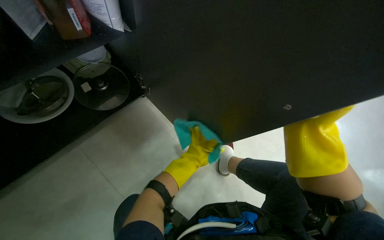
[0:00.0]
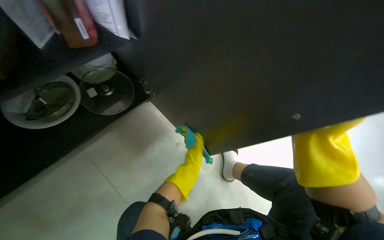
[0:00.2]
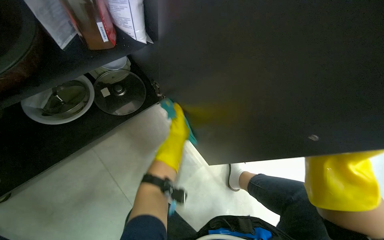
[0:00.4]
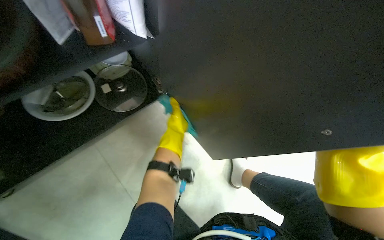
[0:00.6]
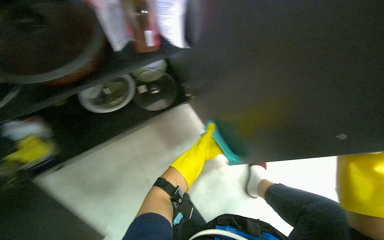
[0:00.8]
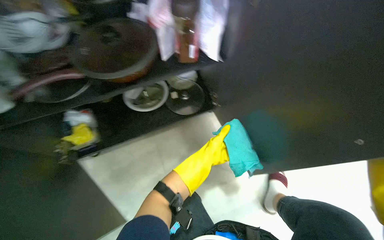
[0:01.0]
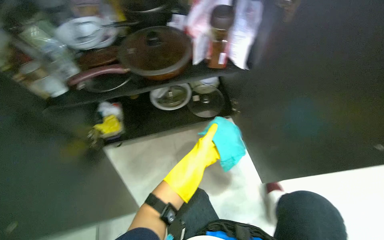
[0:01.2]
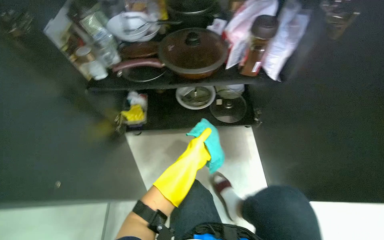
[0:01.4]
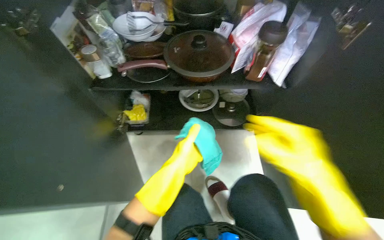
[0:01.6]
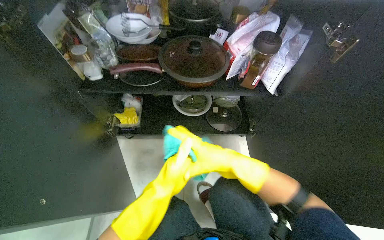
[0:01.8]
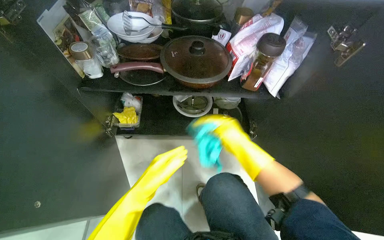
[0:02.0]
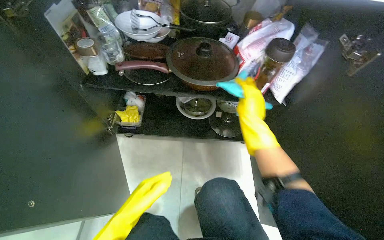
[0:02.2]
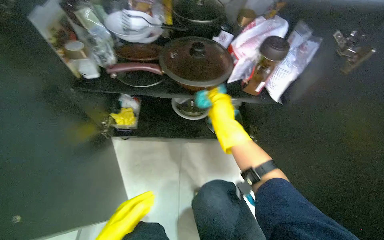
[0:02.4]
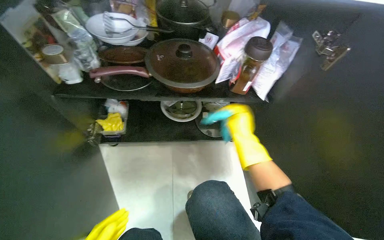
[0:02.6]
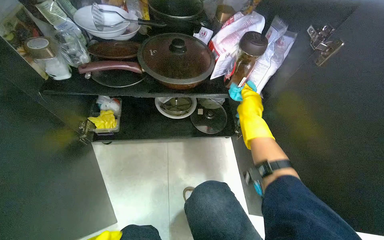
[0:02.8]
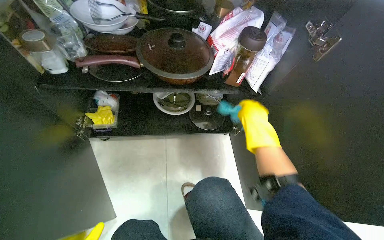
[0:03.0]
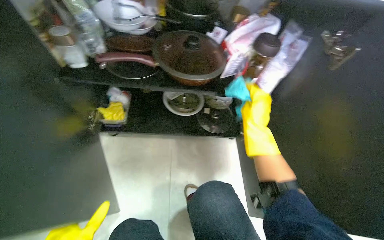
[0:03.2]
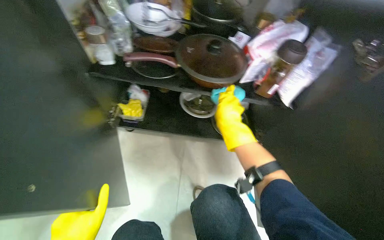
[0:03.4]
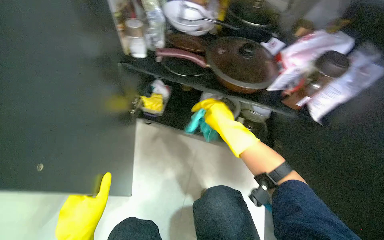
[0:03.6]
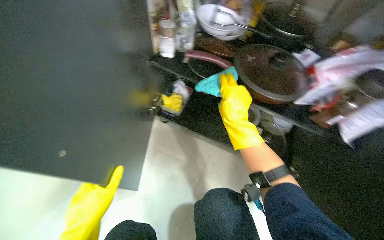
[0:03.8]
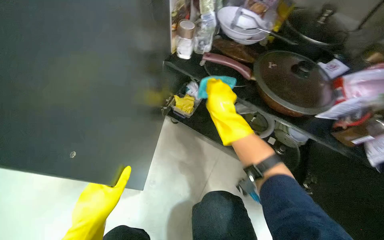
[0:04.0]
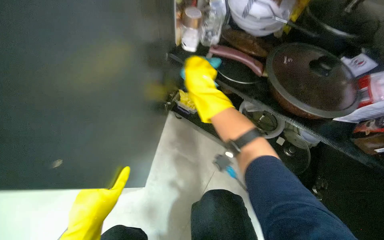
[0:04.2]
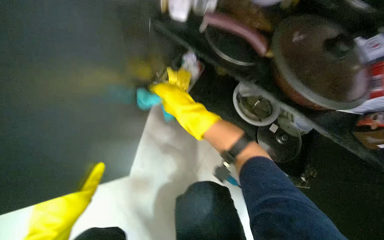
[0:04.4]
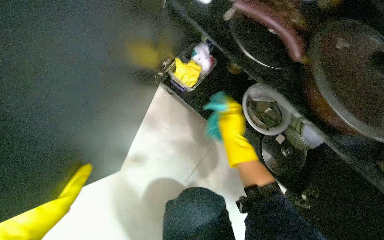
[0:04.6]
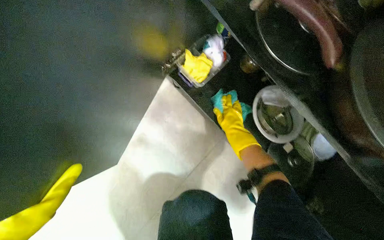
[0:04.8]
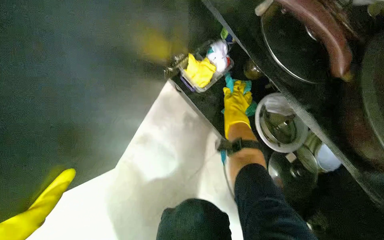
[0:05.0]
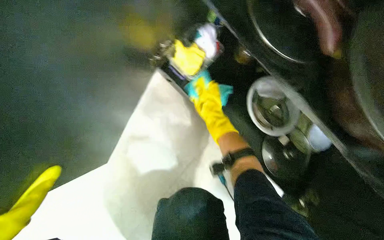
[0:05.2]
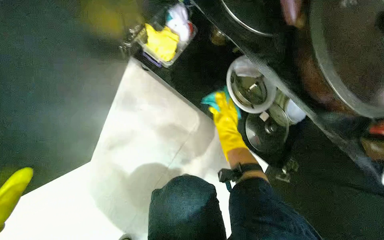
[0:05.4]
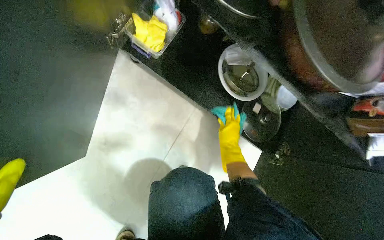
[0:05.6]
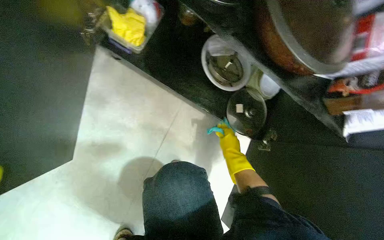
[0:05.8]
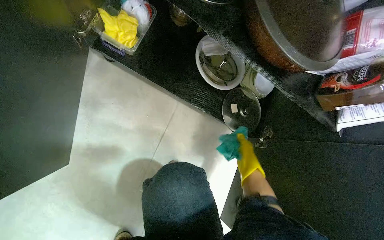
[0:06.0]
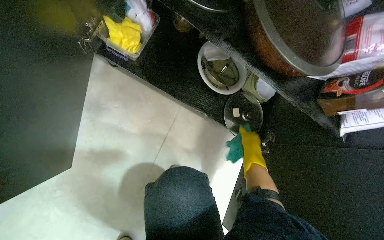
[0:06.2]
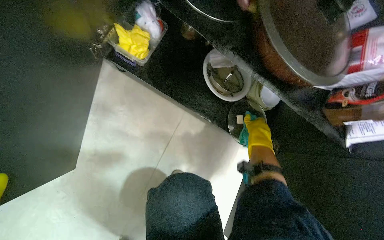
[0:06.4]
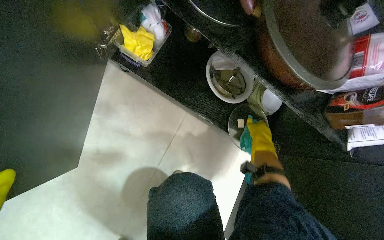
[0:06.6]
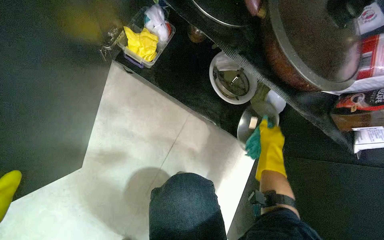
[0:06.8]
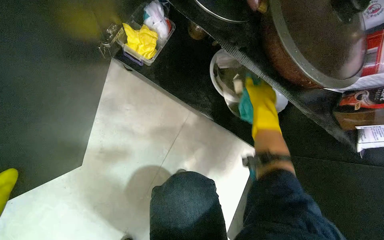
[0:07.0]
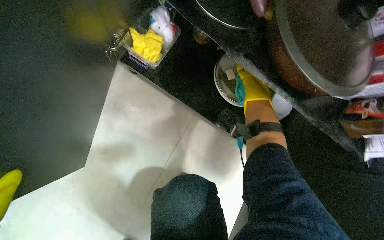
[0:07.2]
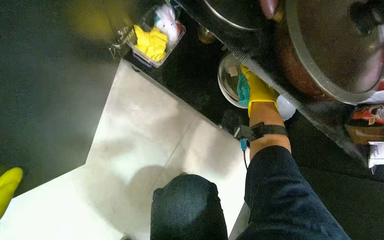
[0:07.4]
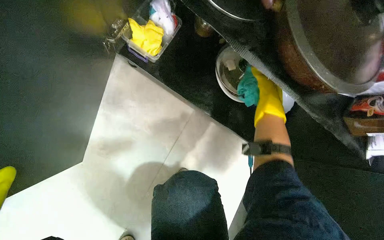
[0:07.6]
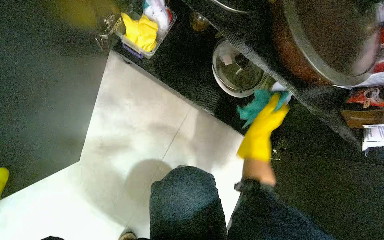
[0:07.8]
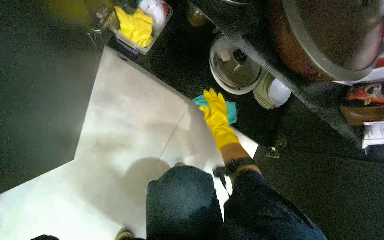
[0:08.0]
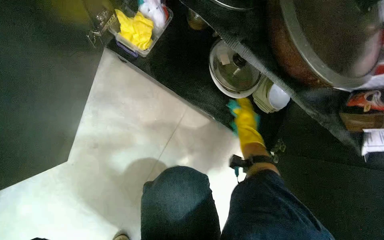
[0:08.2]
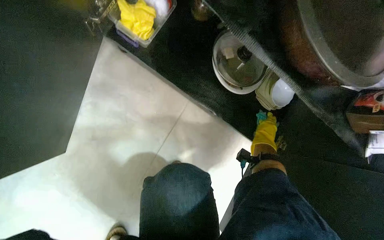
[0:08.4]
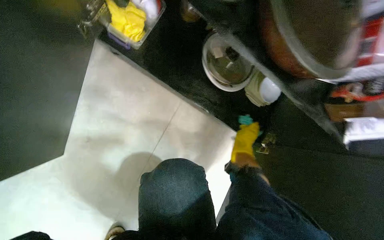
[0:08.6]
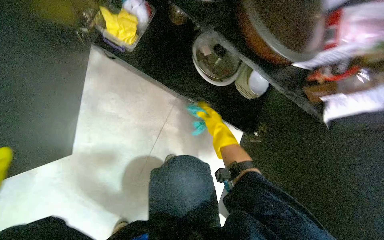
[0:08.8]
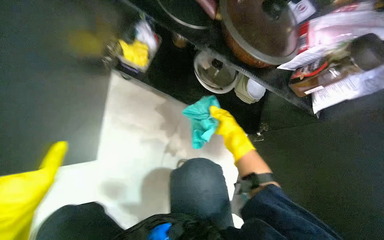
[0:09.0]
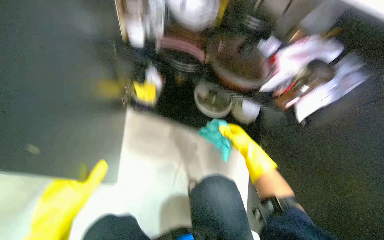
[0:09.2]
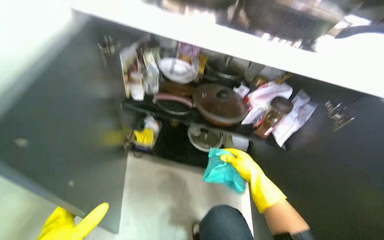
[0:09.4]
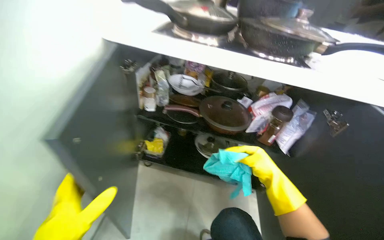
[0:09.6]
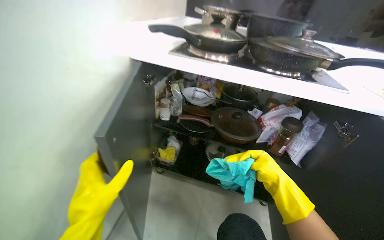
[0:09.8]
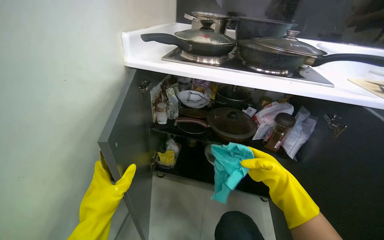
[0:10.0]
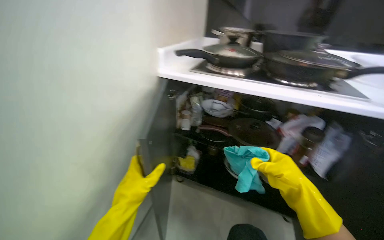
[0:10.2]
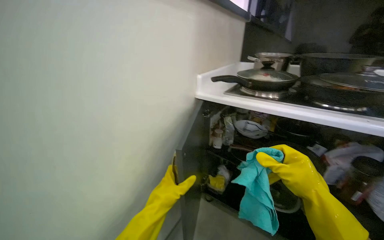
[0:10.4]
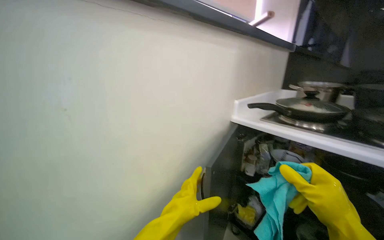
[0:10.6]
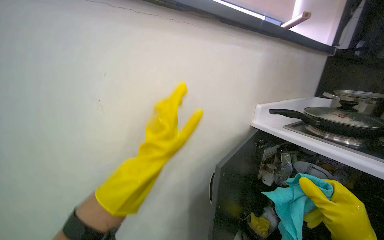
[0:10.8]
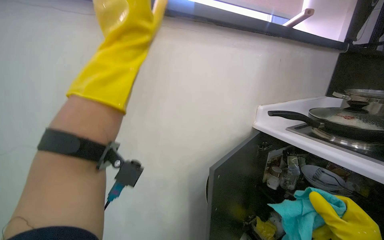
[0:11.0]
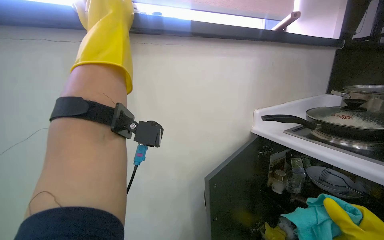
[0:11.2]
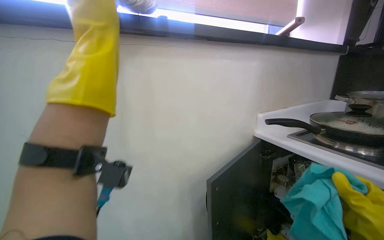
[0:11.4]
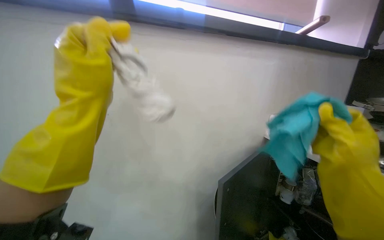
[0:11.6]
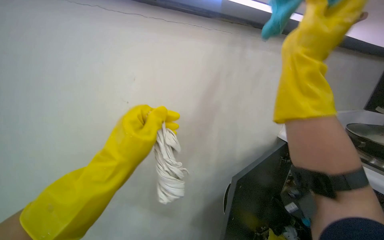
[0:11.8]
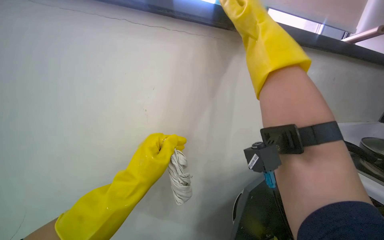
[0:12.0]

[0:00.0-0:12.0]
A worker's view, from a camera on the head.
Job: cleaning kitchen.
The whole recording: Wiping inside kitchen cabinet. The worker wipes the interior surfaces of the kitchen cabinet doors with a cloth.
0:00.0 to 0:01.6: The head turns to the left by some 50 degrees. The camera pitches upward, by about 15 degrees.
0:01.6 to 0:03.0: The right hand swings nearer and farther, about 25 cm each way, with 2 reversals.
0:03.0 to 0:04.4: The head rotates approximately 35 degrees to the left.
0:04.4 to 0:06.0: The camera pitches downward, by about 15 degrees. The right hand travels down the picture and to the right by about 40 cm.
0:06.0 to 0:07.6: The right hand is displaced up the picture by some 25 cm.
0:07.6 to 0:09.0: The right hand heads down the picture, covering approximately 20 cm.
0:09.0 to 0:10.4: The camera sweeps to the left, by about 30 degrees. The view tilts about 50 degrees upward.
0:10.4 to 0:12.0: The head rotates approximately 35 degrees to the left.

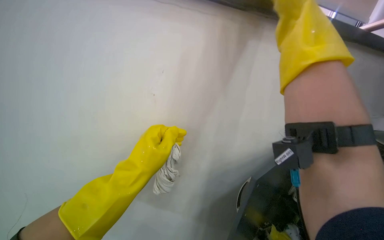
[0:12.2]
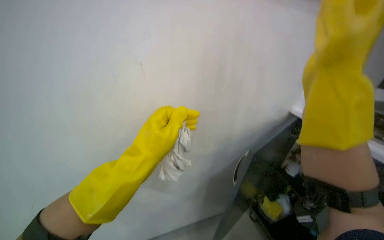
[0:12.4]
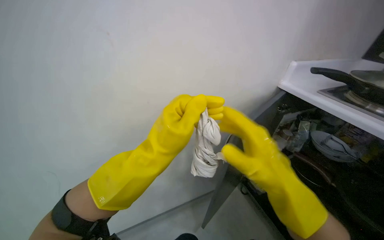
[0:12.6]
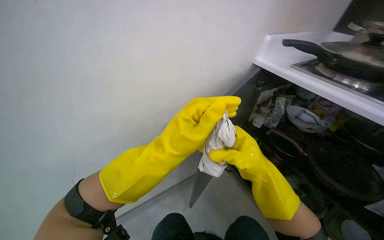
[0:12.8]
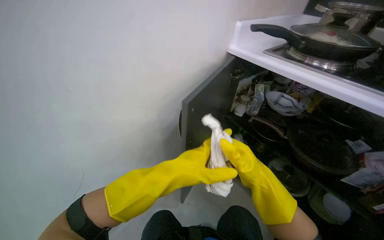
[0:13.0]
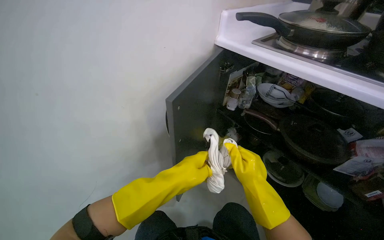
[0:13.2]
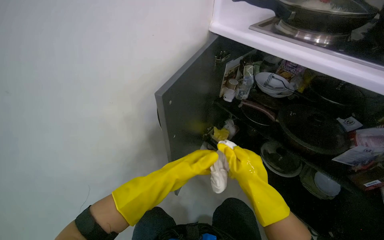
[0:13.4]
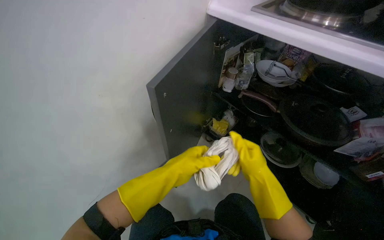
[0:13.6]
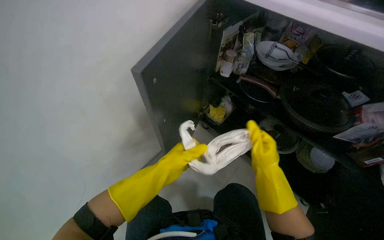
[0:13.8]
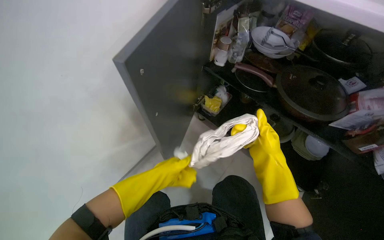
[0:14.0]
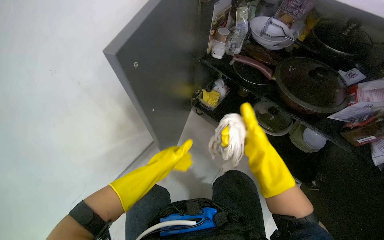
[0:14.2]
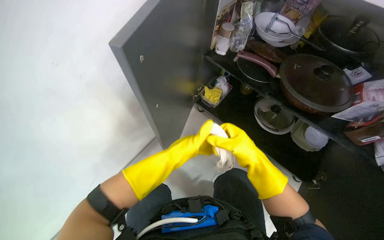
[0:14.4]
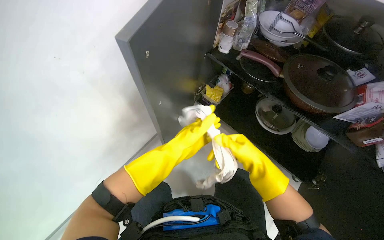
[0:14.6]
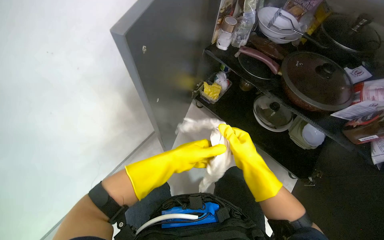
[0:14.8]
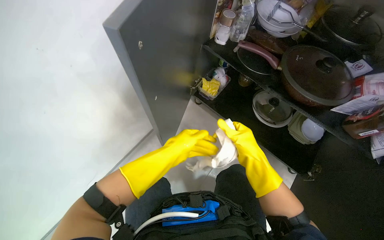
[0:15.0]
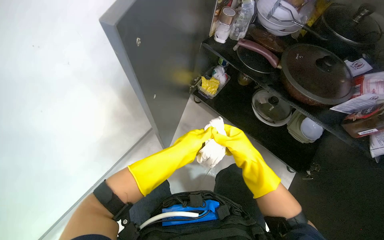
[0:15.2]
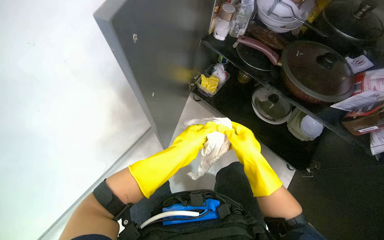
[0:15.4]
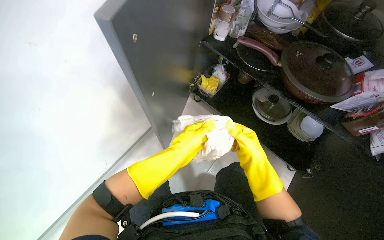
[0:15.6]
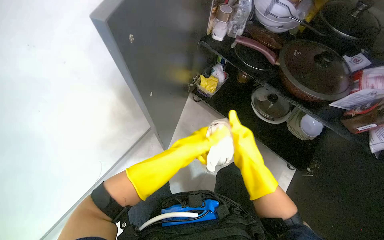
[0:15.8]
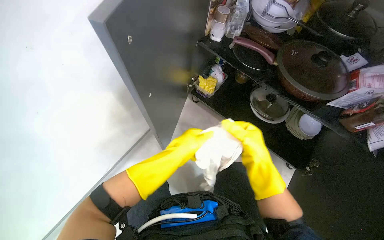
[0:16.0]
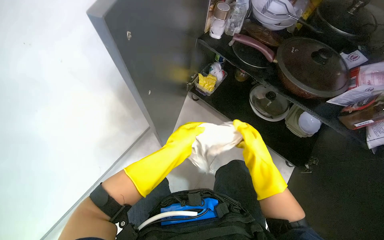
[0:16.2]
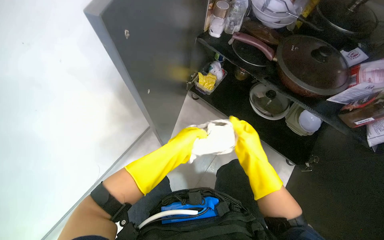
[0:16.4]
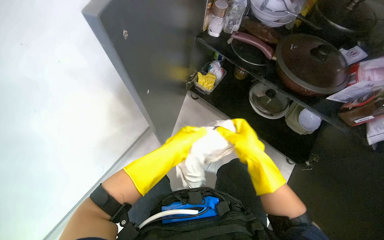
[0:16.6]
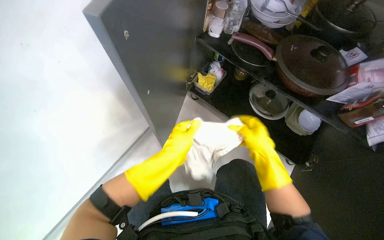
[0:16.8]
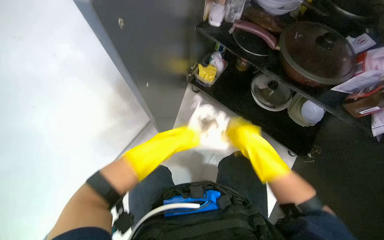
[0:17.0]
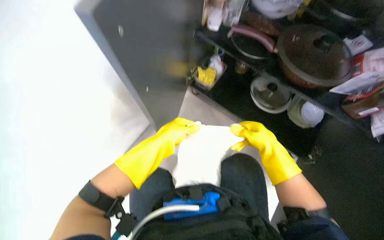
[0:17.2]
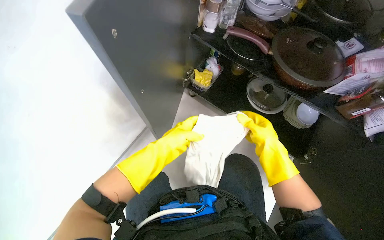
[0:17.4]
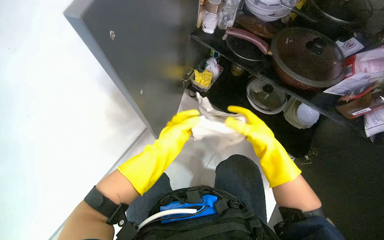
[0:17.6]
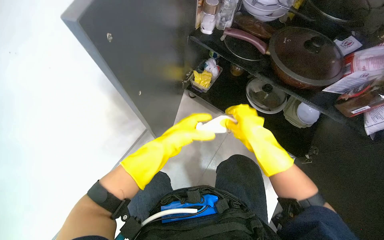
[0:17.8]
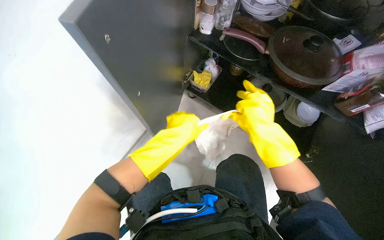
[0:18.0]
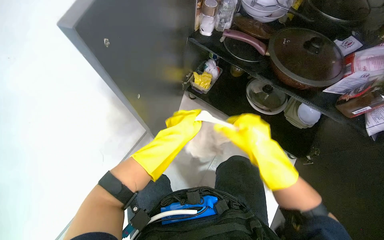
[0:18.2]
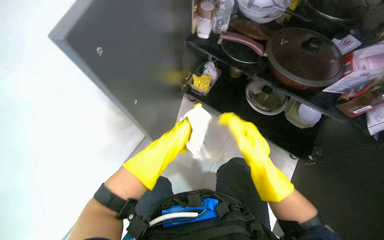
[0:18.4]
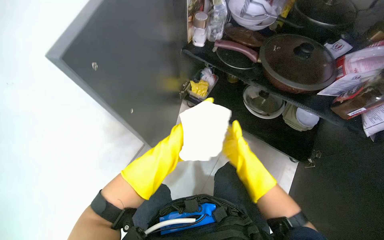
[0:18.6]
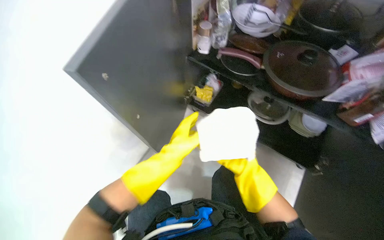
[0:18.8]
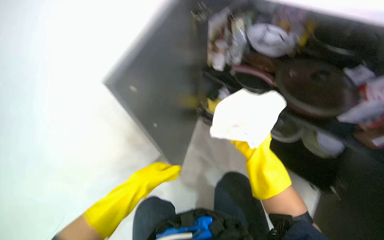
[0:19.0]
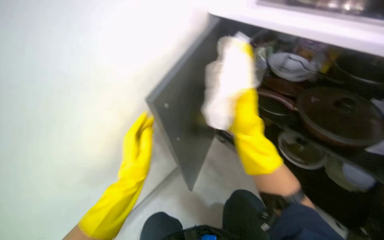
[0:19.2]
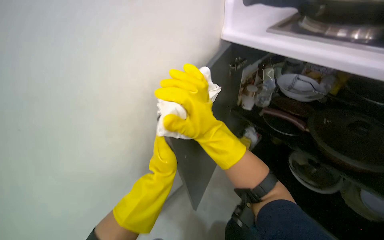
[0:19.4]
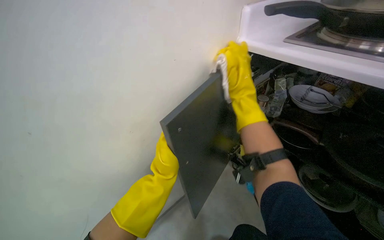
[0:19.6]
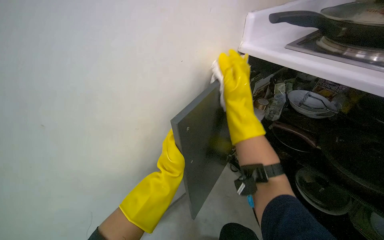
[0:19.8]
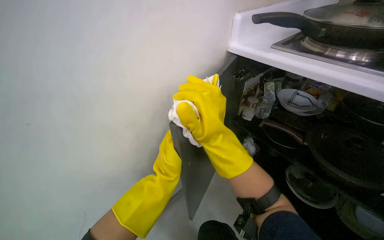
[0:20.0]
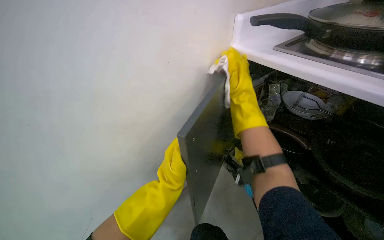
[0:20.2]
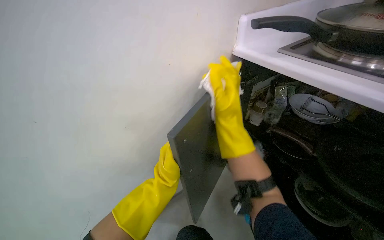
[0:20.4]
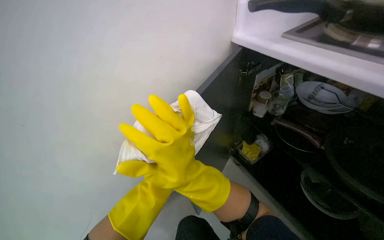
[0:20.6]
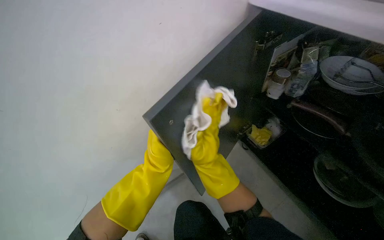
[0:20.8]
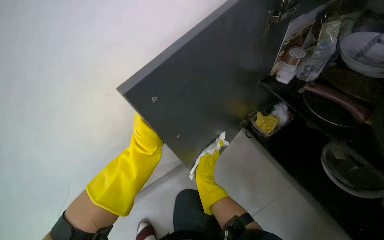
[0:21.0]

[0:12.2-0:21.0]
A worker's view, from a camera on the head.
Job: cleaning kitchen.
The whole recording: Wiping inside kitchen cabinet. The worker wipes the interior surfaces of the kitchen cabinet doors with a cloth.
0:12.2 to 0:13.6: The wearer's head swings roughly 25 degrees to the right. The view tilts approximately 15 degrees downward. The right hand travels down the picture and farther from the camera by approximately 40 cm; the left hand heads farther from the camera and to the right, covering approximately 25 cm.
0:13.6 to 0:15.2: The view tips downward by some 15 degrees. The right hand moves farther from the camera, roughly 10 cm.
0:15.2 to 0:18.0: The hands make small movements and keep their place.
0:18.0 to 0:19.6: The wearer's head swings some 20 degrees to the left. The camera pitches upward, by about 25 degrees.
0:19.6 to 0:21.0: The wearer looks roughly 15 degrees further downward. The right hand moves up and down the picture over some 35 cm, changing direction 2 times.
